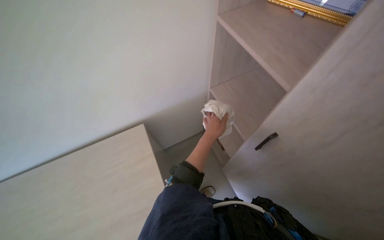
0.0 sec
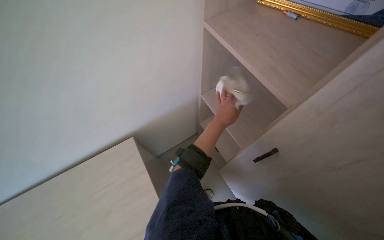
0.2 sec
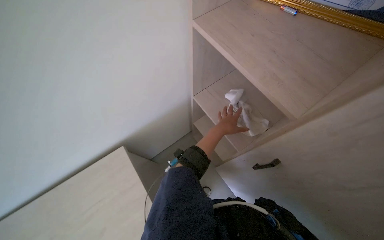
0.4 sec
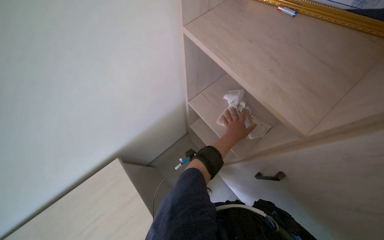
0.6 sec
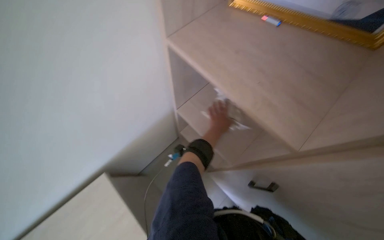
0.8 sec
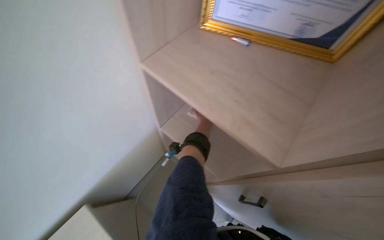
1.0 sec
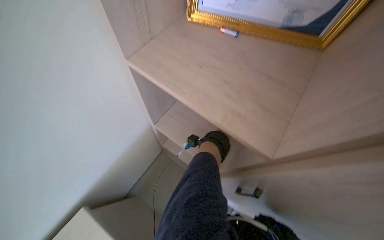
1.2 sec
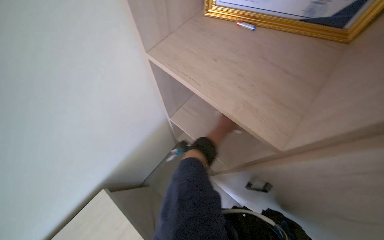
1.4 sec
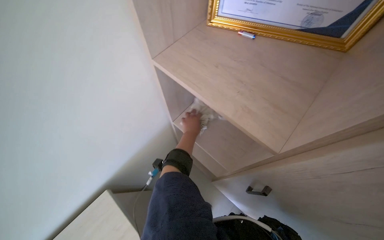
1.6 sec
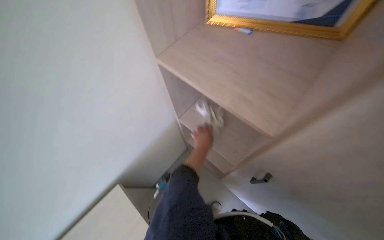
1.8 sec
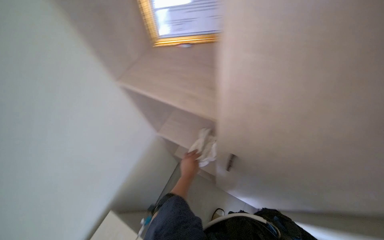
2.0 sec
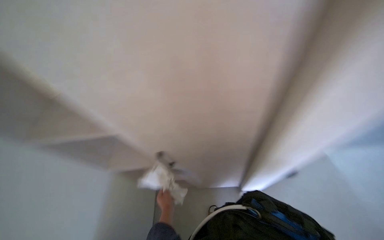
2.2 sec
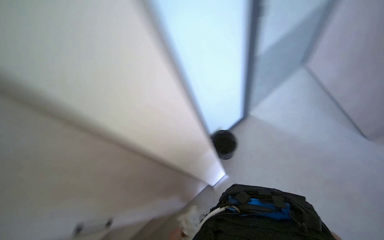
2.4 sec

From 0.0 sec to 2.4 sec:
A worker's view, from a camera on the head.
Job: wiping surfaces.
The whole recording: Wiping office surfaces. The worker wipes various surfaces in the office, including window frames and shelves, with a cloth.
From 0.0 sec to 1.2 sec: The head rotates about 20 degrees to the right. The left hand shifts approximately 20 cm farther from the camera.
From 1.2 sec to 2.4 sec: The scene turns roughly 30 degrees counterclockwise in the picture.

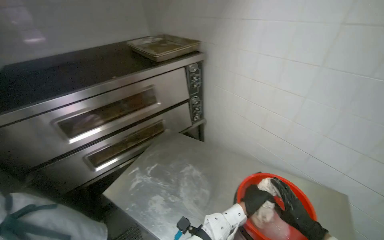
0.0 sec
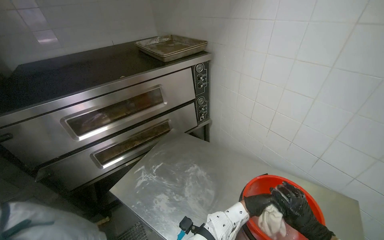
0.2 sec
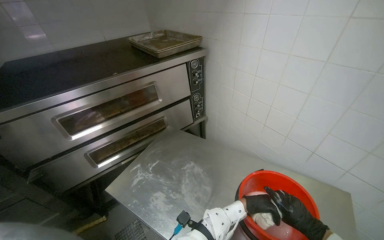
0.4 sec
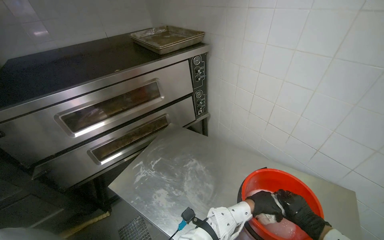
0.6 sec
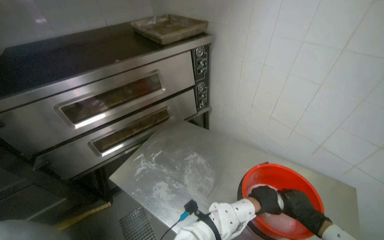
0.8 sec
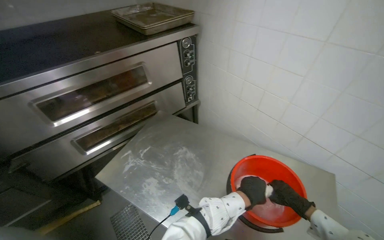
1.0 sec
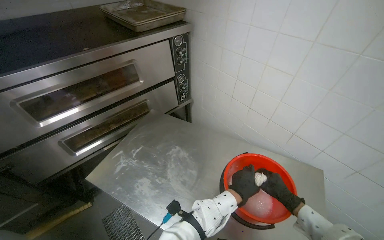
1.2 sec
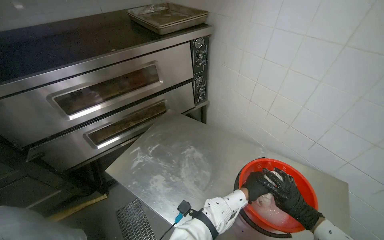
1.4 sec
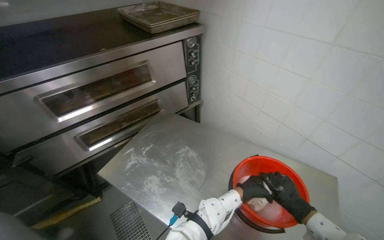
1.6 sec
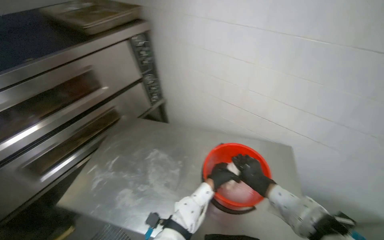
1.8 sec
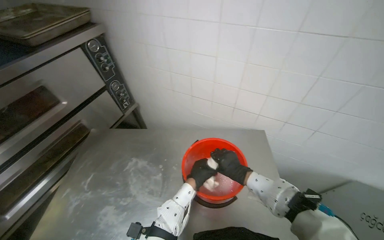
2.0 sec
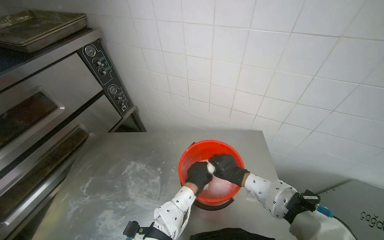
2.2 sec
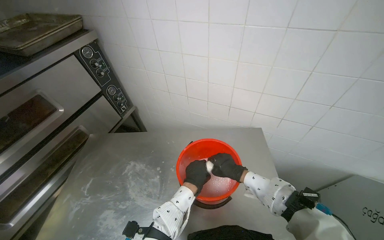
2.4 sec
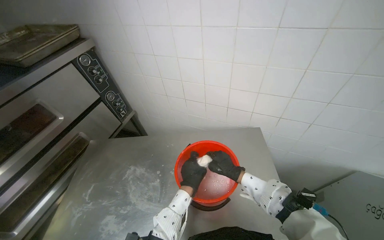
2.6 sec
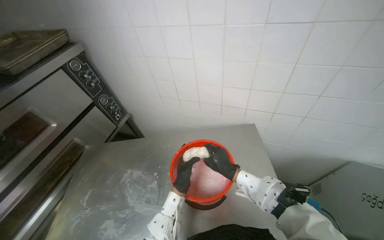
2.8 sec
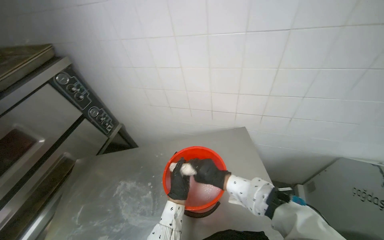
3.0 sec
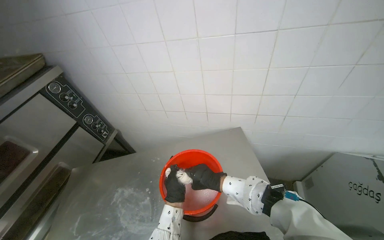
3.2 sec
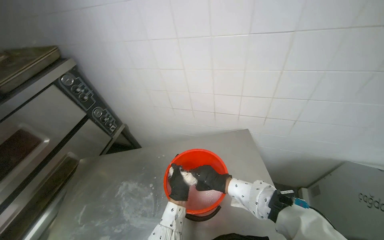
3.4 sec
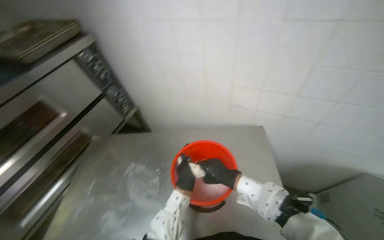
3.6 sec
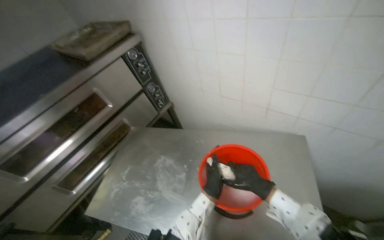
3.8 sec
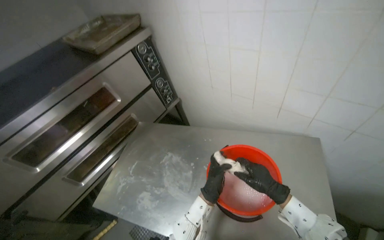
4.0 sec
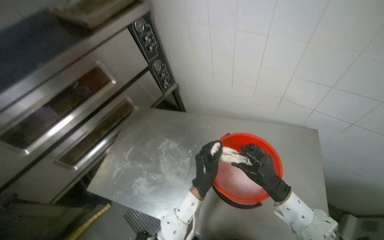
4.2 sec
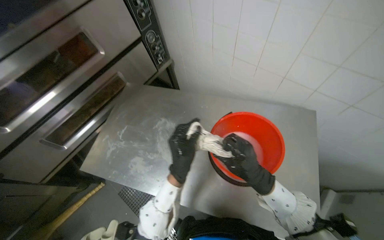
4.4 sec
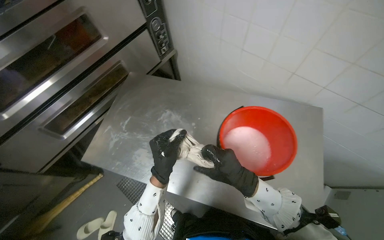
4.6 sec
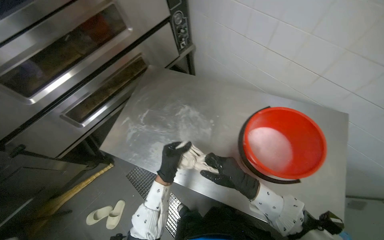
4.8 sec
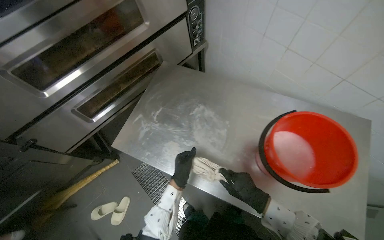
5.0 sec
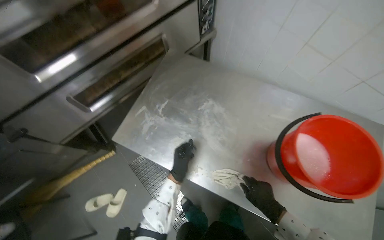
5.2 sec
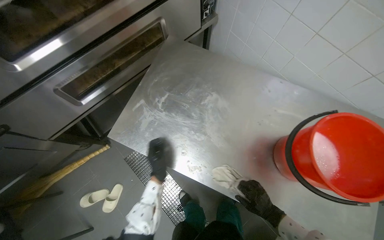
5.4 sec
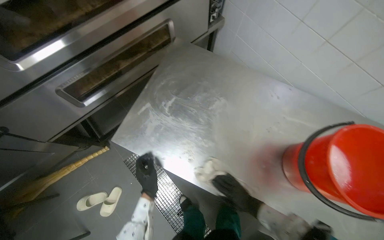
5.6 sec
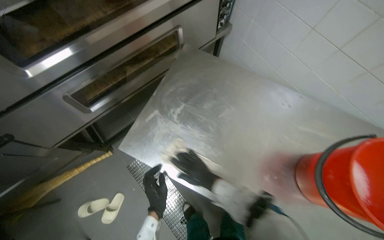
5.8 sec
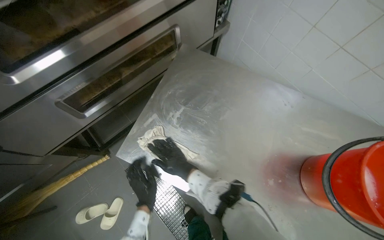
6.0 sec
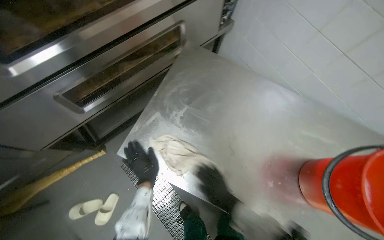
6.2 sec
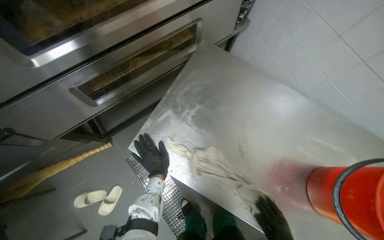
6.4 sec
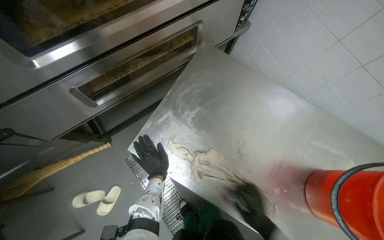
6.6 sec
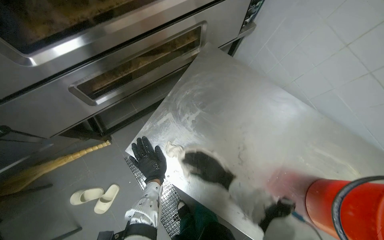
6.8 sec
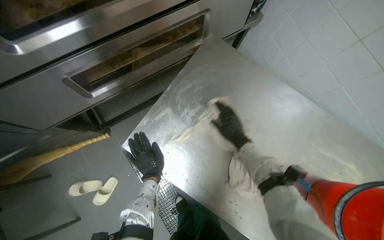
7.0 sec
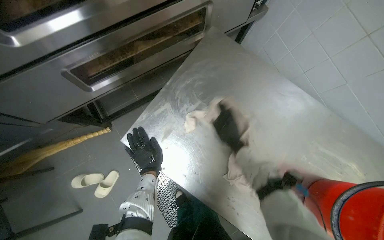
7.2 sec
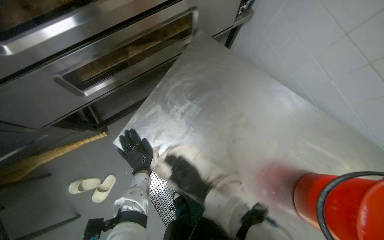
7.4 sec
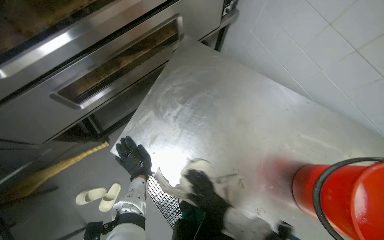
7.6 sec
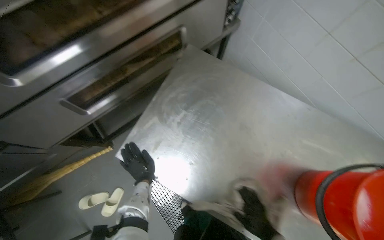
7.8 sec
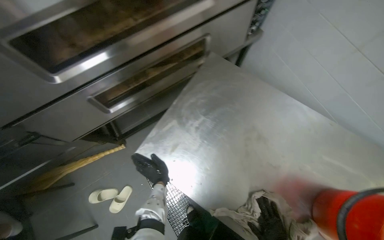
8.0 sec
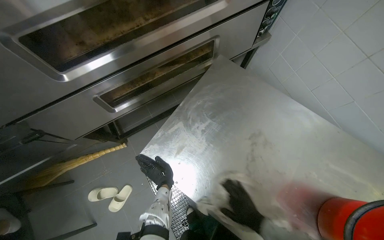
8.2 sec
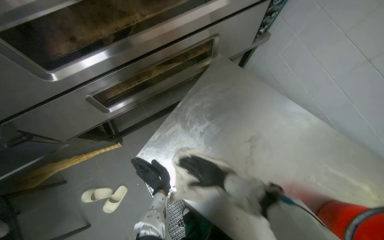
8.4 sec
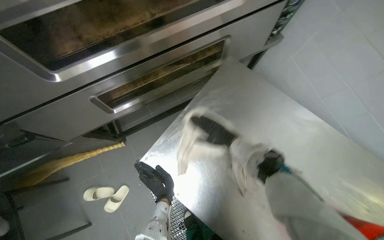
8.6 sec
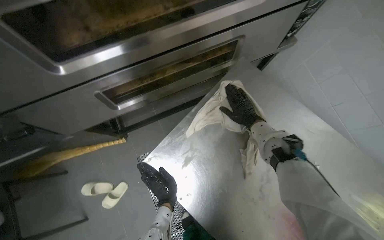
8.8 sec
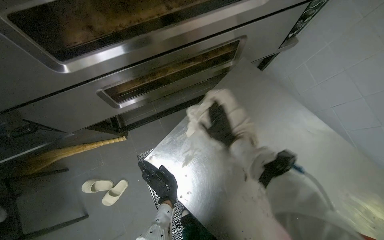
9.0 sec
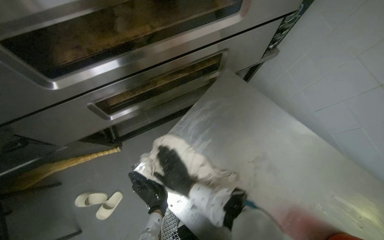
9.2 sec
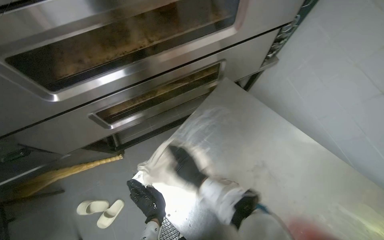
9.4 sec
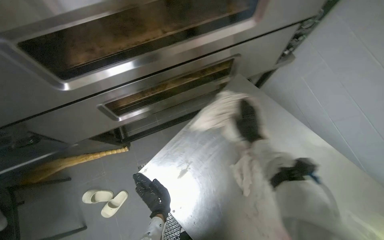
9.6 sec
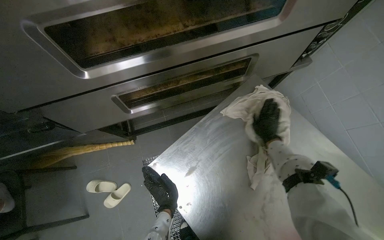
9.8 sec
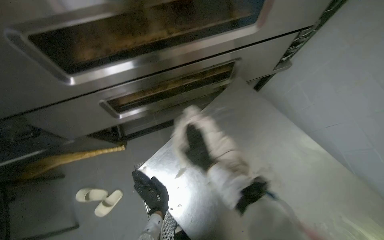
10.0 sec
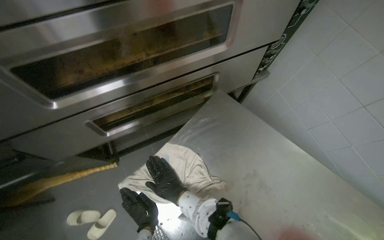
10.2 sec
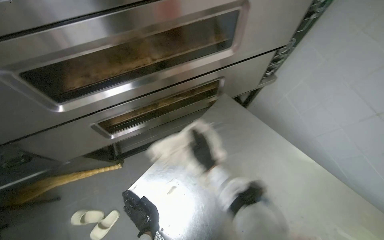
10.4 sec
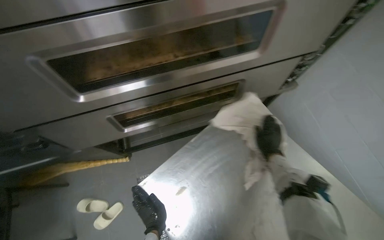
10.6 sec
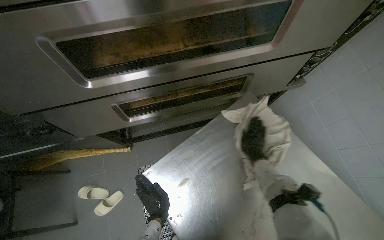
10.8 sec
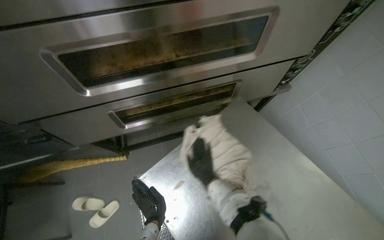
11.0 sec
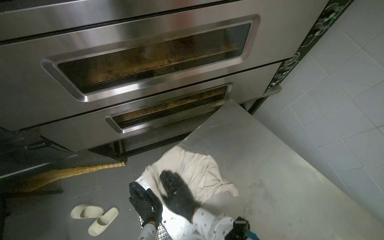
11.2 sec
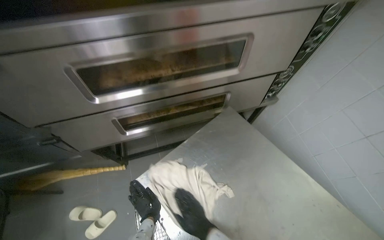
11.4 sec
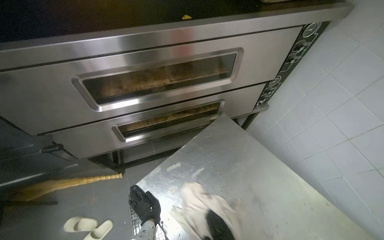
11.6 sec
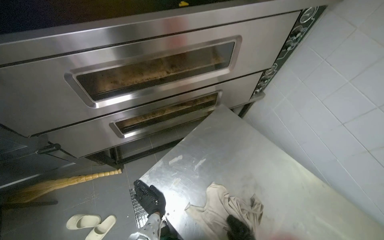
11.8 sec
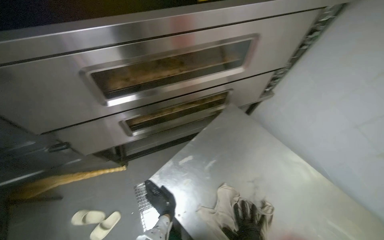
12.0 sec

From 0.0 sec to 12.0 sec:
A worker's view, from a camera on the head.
Job: wiping surfaces.
The whole recording: Cleaning kitchen surfaces. The worker wrings a cloth and wipes down the metal kitchen countertop and oven doors.
From 1.6 sec to 3.0 sec: The head rotates about 40 degrees to the right.
From 3.0 sec to 4.4 sec: The wearer's head swings roughly 25 degrees to the left. The camera pitches downward, by about 20 degrees.
From 4.4 sec to 6.0 sec: The camera is carried some 50 cm.

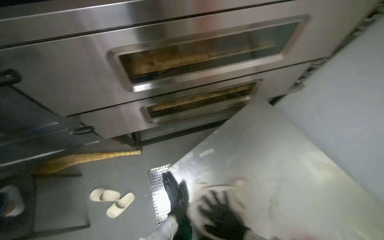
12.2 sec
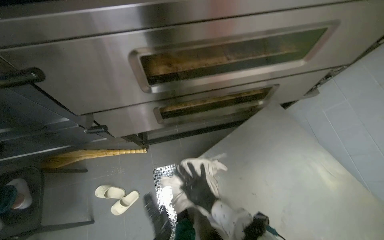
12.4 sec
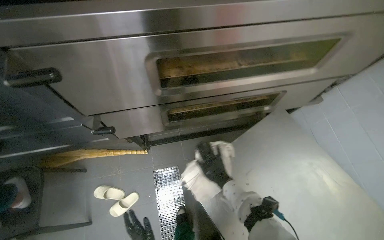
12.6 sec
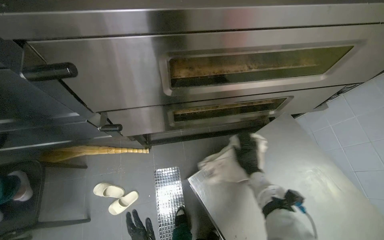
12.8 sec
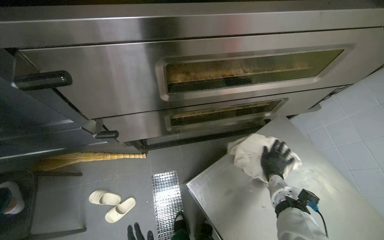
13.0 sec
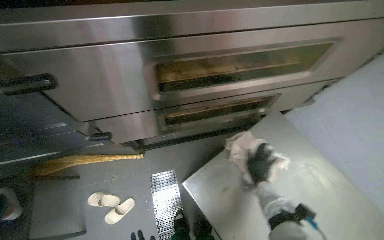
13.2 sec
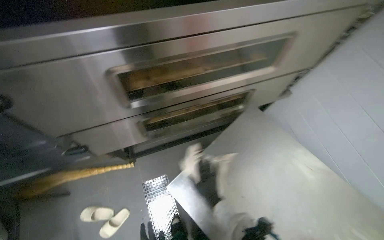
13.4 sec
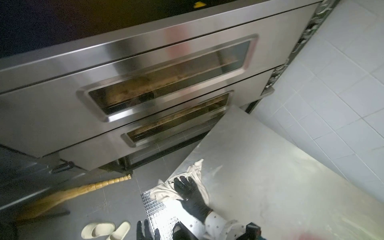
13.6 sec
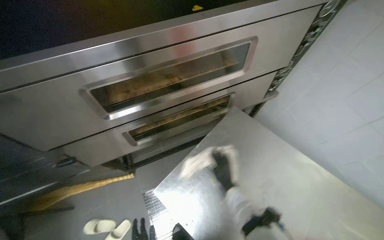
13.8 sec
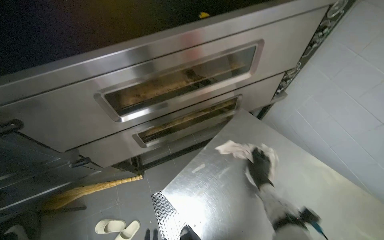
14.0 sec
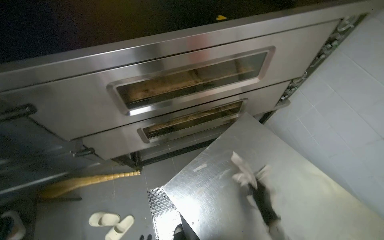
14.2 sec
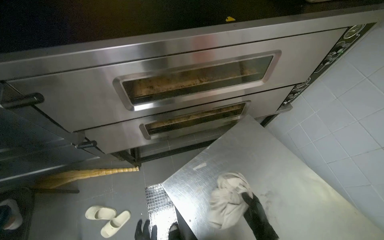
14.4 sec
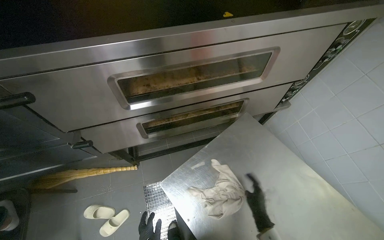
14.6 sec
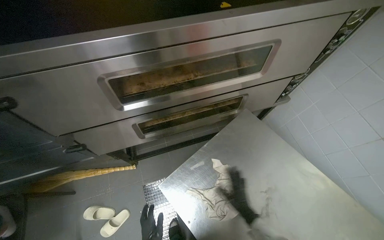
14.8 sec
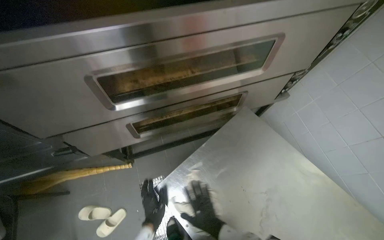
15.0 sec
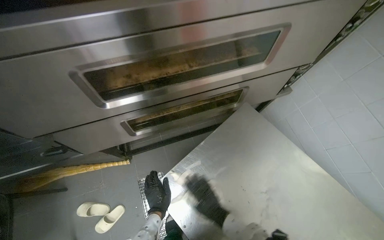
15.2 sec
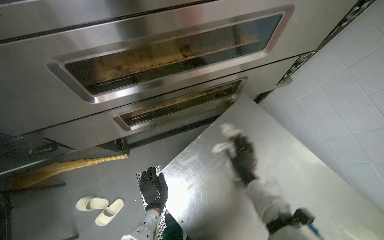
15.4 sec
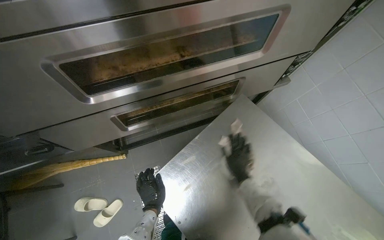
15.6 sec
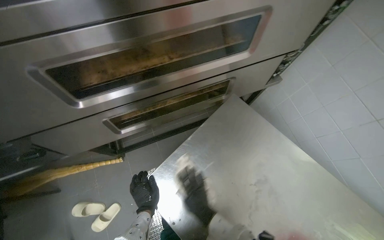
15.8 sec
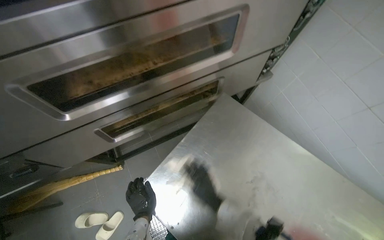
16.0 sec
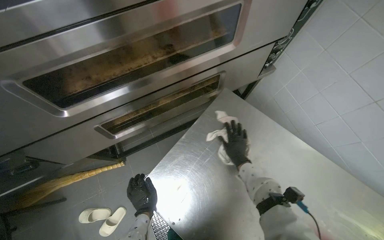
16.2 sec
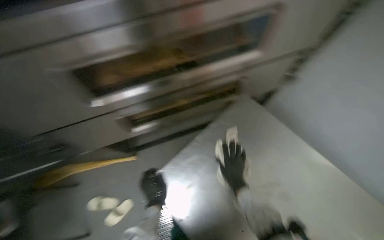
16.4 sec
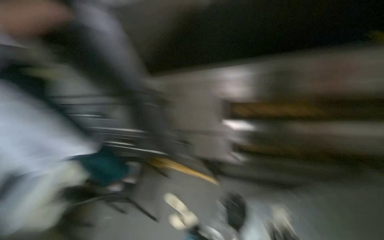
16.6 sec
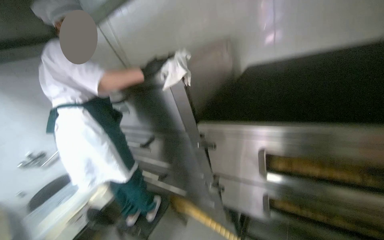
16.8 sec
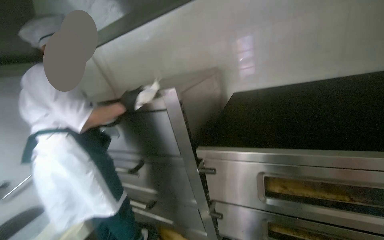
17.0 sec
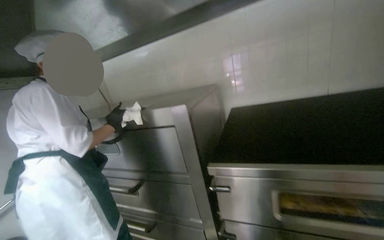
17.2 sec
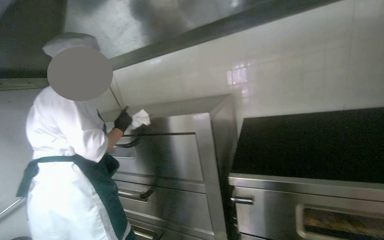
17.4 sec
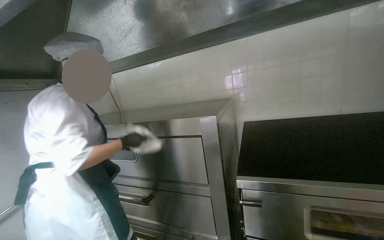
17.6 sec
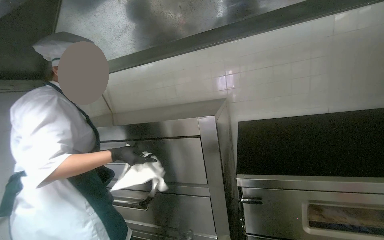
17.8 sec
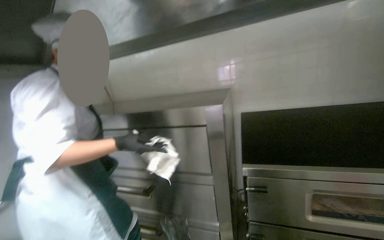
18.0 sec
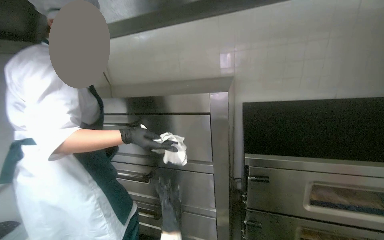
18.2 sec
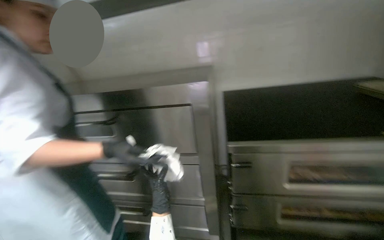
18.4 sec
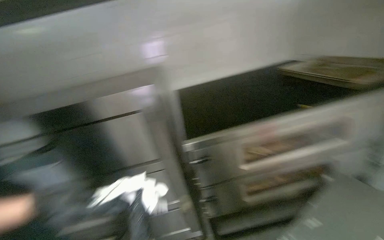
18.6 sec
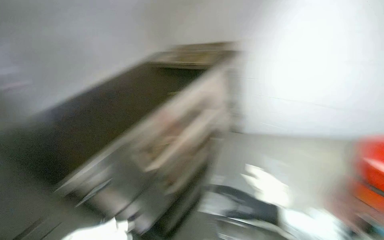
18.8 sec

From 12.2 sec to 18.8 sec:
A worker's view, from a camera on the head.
Job: wiping surfaces.
The whole recording: Cleaning kitchen surfaces. The worker wrings a cloth and wipes down the metal kitchen countertop and oven doors.
From 15.4 sec to 17.2 sec: The wearer's head swings roughly 25 degrees to the left. The camera pitches upward, by about 35 degrees.
From 17.2 sec to 18.8 sec: The head turns to the right by some 45 degrees.
